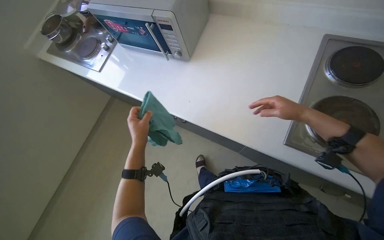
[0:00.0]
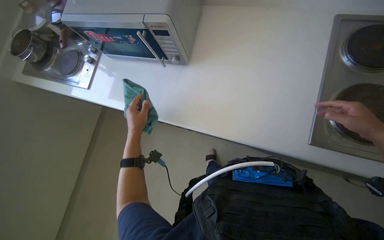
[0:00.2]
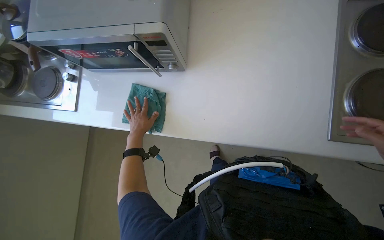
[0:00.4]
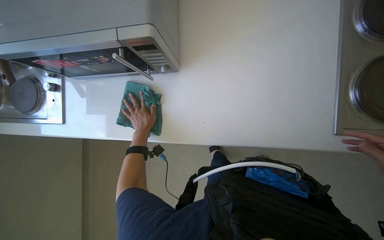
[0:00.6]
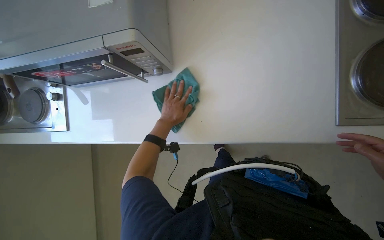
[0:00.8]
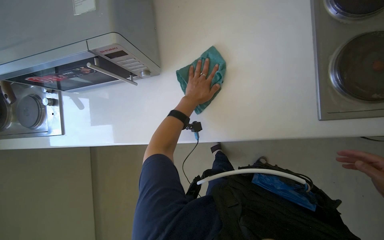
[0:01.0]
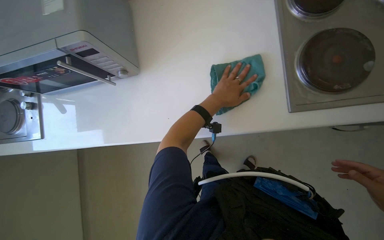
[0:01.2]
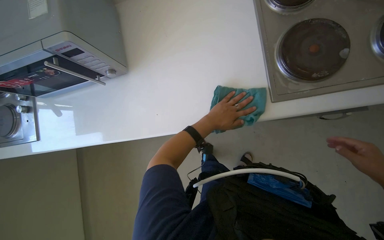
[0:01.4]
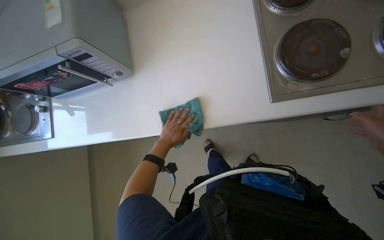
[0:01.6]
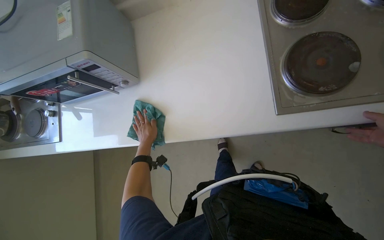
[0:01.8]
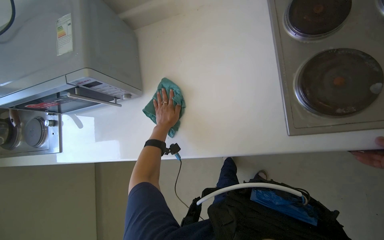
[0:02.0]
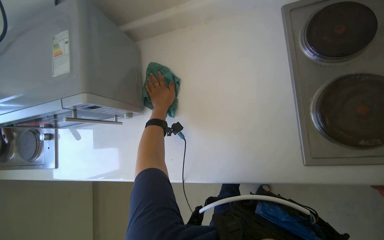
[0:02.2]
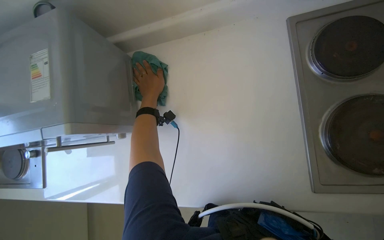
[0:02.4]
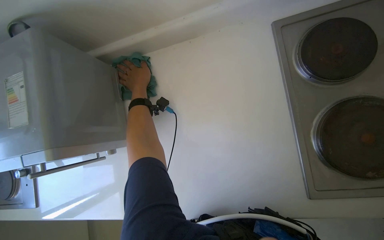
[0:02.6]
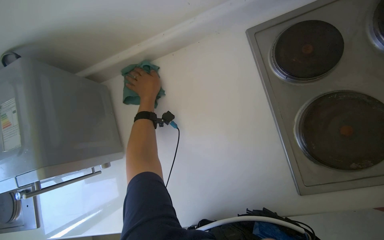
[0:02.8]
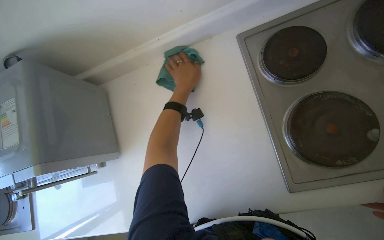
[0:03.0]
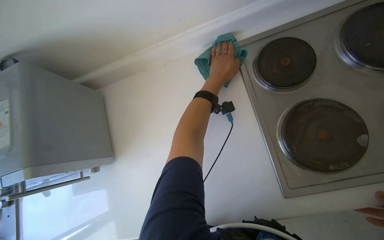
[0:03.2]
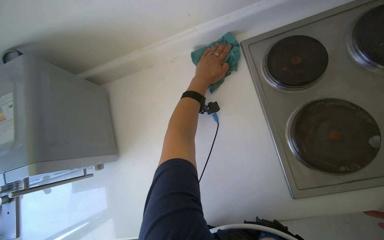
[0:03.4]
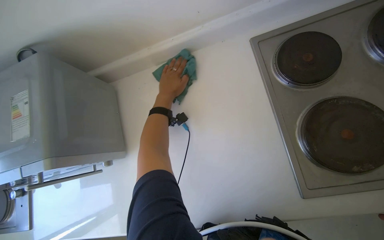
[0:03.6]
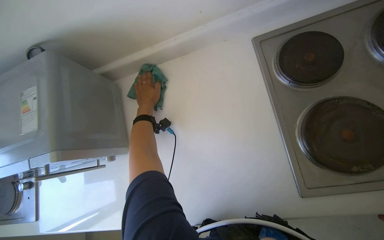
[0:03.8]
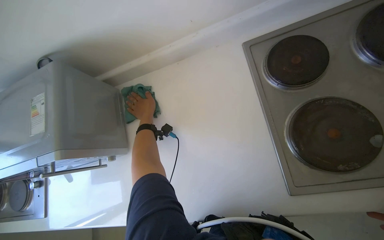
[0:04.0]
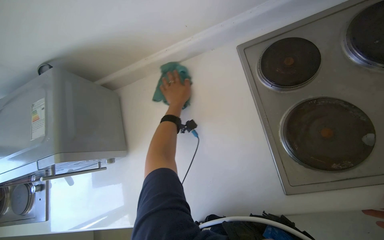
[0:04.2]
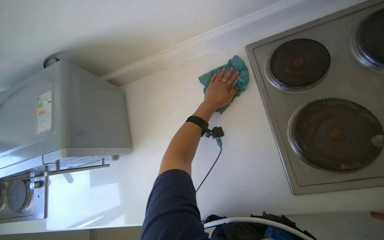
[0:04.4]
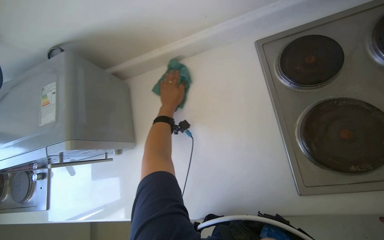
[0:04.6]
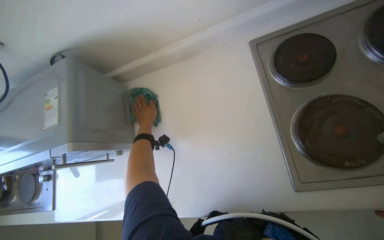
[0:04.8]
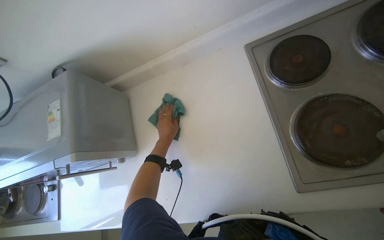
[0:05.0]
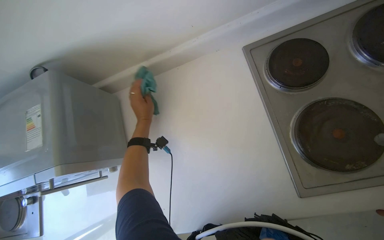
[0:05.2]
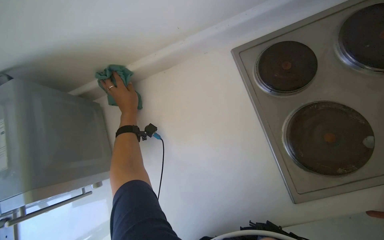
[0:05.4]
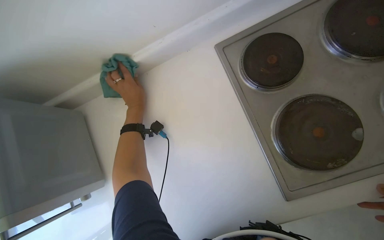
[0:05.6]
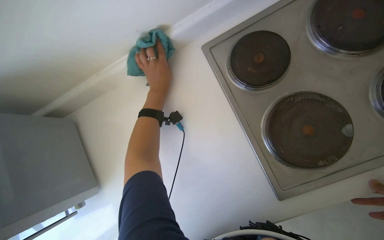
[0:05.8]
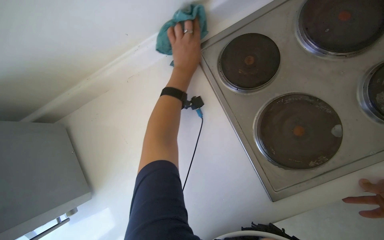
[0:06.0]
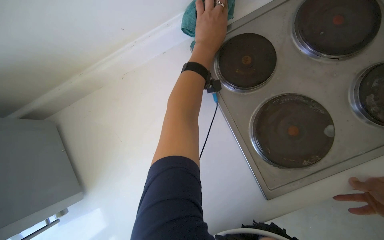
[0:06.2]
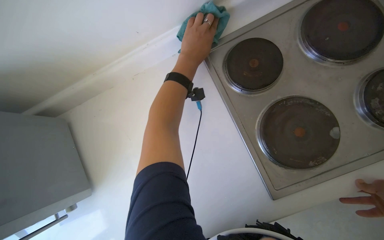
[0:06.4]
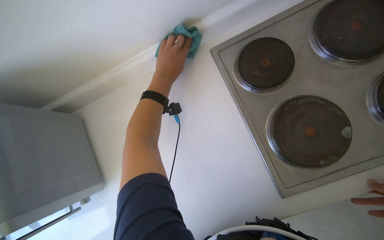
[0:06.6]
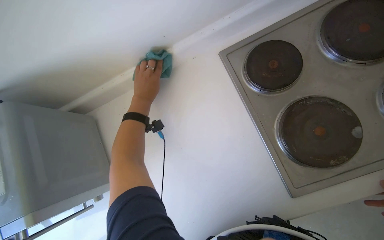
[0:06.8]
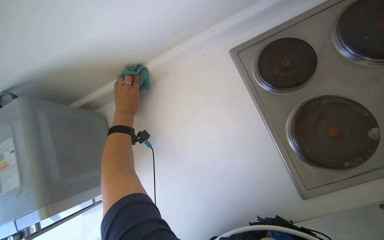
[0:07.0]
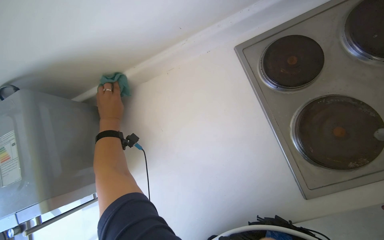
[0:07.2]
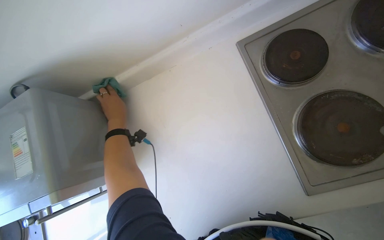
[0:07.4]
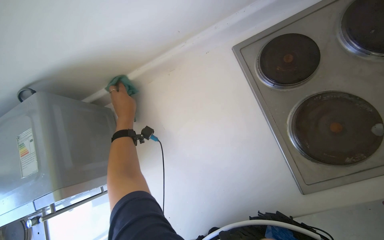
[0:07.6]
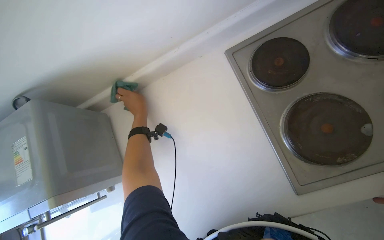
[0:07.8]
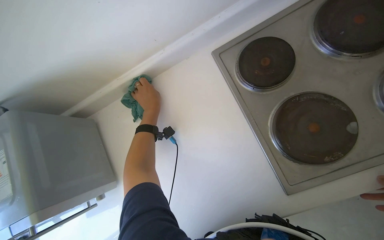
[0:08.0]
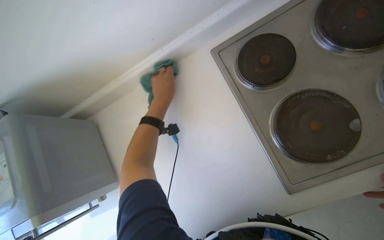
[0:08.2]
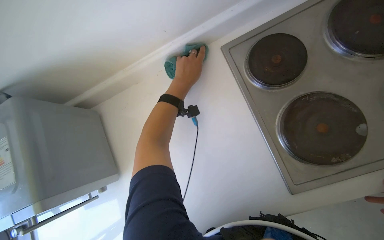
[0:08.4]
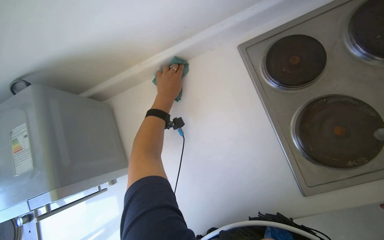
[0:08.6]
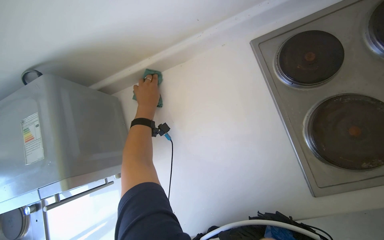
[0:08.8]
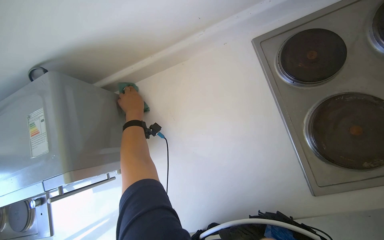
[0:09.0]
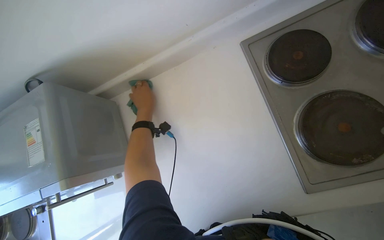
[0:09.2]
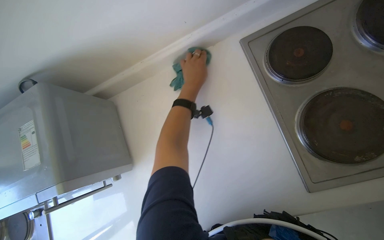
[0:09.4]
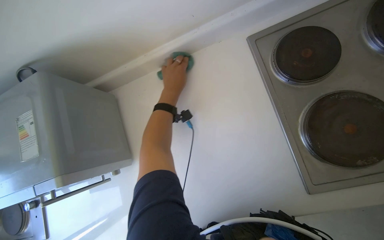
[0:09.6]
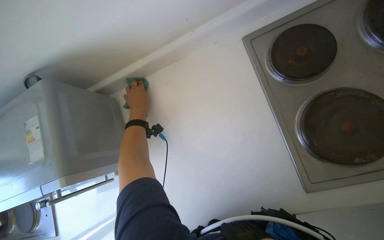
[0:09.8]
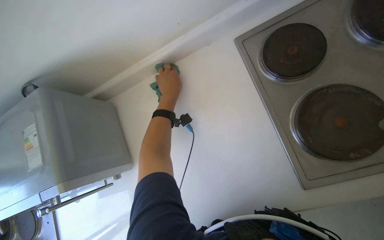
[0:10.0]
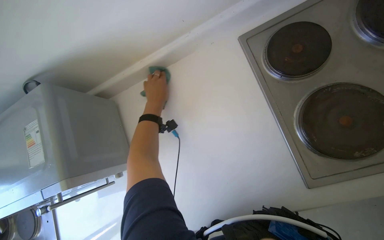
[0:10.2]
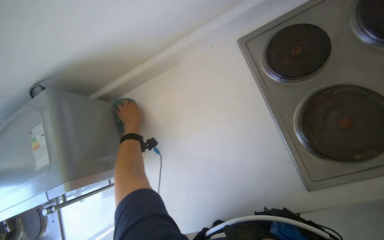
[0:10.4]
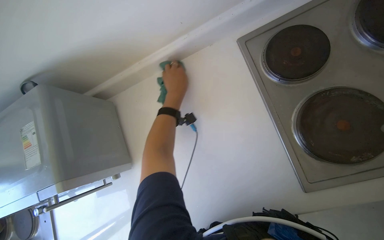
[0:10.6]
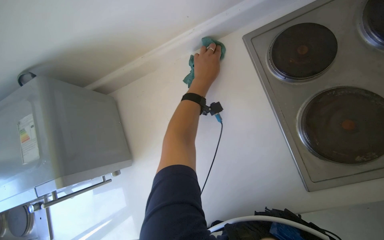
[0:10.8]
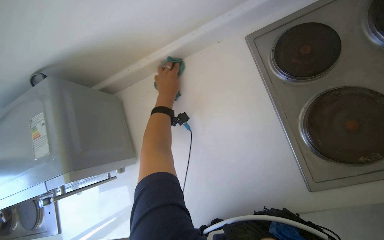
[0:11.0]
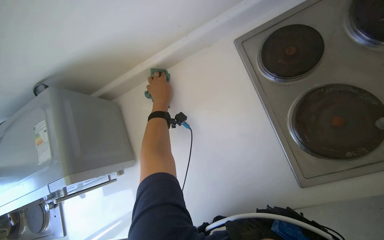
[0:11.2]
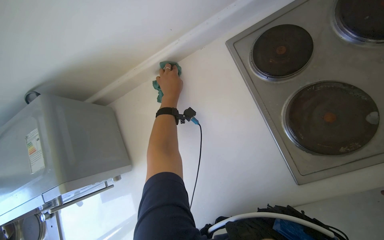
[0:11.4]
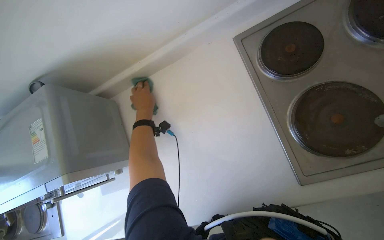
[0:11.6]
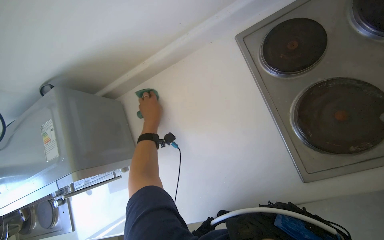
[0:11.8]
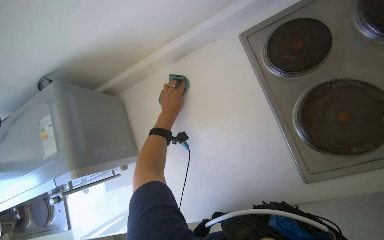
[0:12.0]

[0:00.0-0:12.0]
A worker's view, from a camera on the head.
Job: cleaning kitchen.
The whole recording: Wiping kitchen surfaces and stove. The worker wipes the kitchen counter, wall, and stove top with a green cloth.
0:00.0 to 0:01.6: The scene turns roughly 30 degrees counterclockwise in the picture.
0:01.6 to 0:03.0: The left hand is displaced up the picture by about 50 cm.
0:03.0 to 0:04.4: The left hand moves left and right over some 20 cm, changing direction 2 times.
0:04.4 to 0:06.0: The left hand is displaced up the picture by about 15 cm, and goes to the left and returns, approximately 25 cm each way.
0:06.0 to 0:07.6: The left hand goes approximately 35 cm to the left and down the picture.
0:07.6 to 0:09.0: The left hand travels to the right and back again, some 20 cm each way.
0:09.0 to 0:10.4: The left hand moves left and right over about 20 cm, changing direction 3 times.
0:10.4 to 0:12.0: The left hand swings left and right, some 25 cm each way, with 2 reversals.

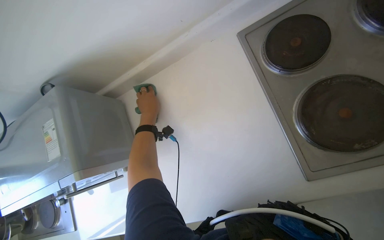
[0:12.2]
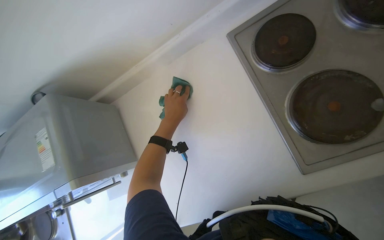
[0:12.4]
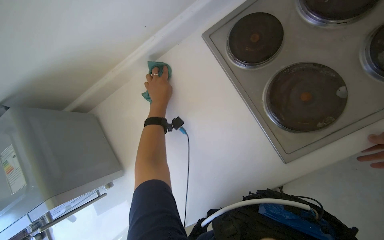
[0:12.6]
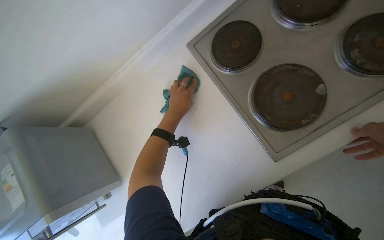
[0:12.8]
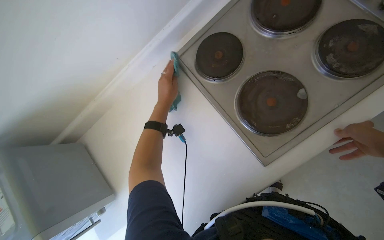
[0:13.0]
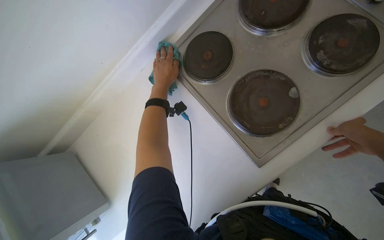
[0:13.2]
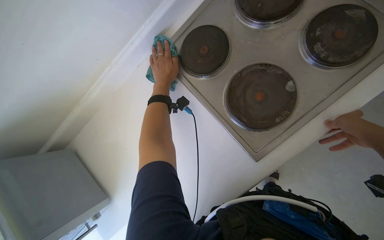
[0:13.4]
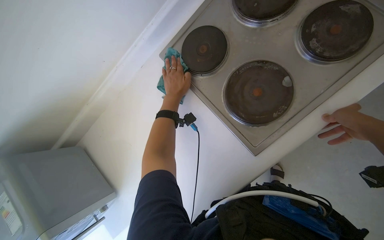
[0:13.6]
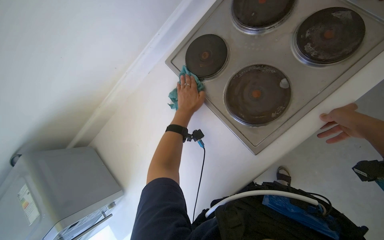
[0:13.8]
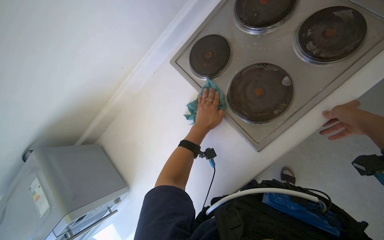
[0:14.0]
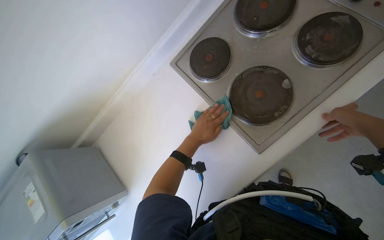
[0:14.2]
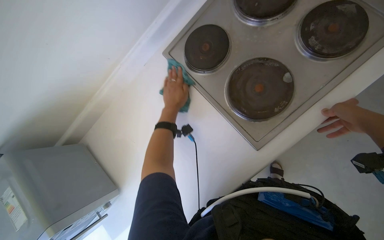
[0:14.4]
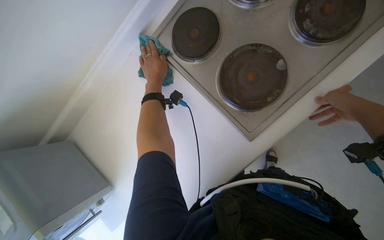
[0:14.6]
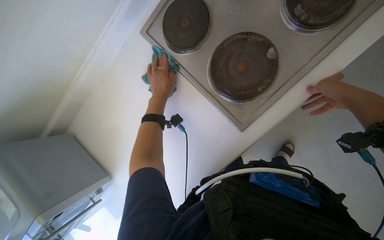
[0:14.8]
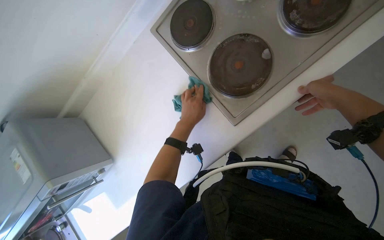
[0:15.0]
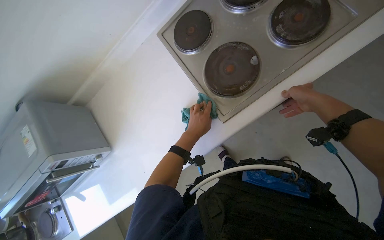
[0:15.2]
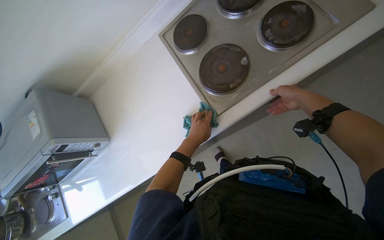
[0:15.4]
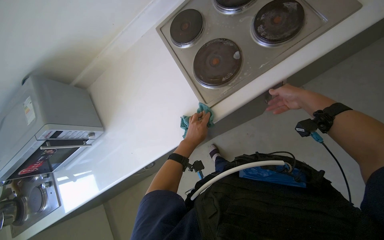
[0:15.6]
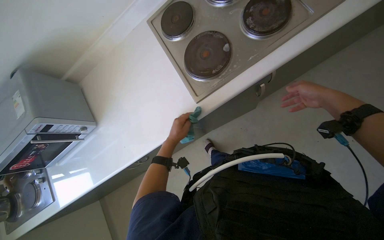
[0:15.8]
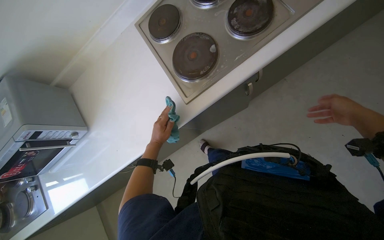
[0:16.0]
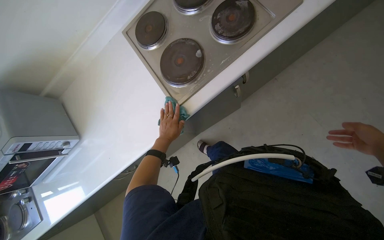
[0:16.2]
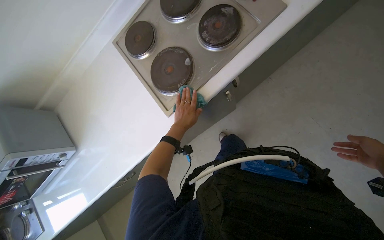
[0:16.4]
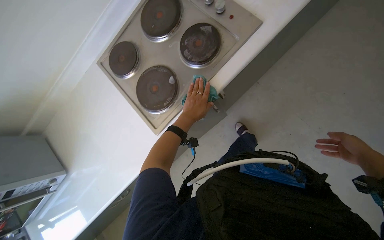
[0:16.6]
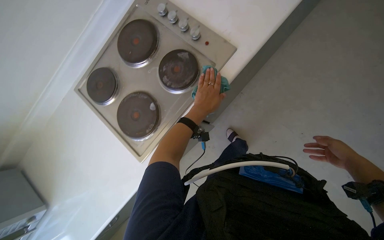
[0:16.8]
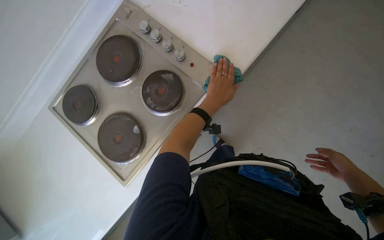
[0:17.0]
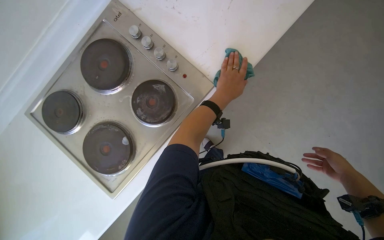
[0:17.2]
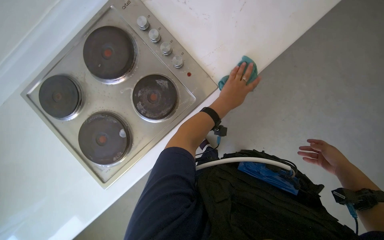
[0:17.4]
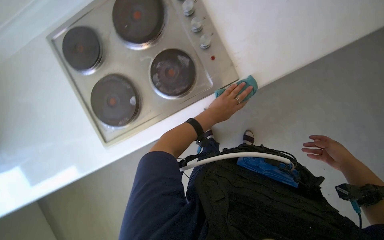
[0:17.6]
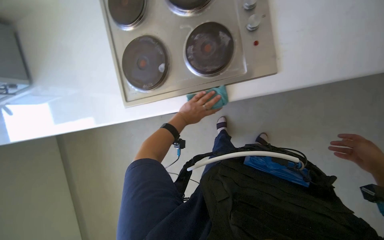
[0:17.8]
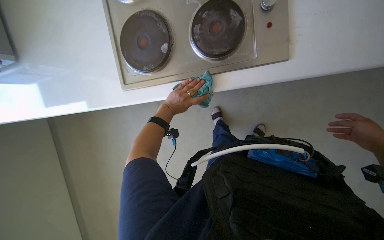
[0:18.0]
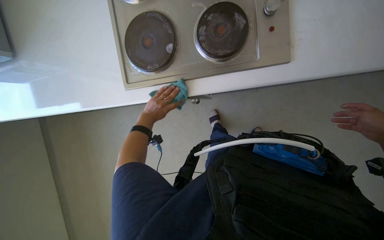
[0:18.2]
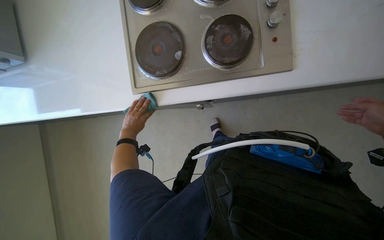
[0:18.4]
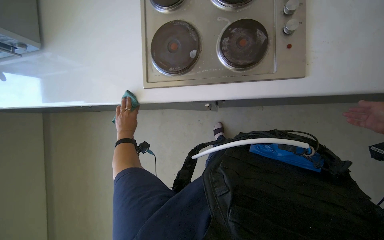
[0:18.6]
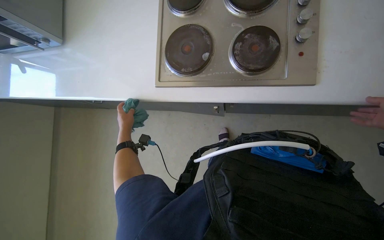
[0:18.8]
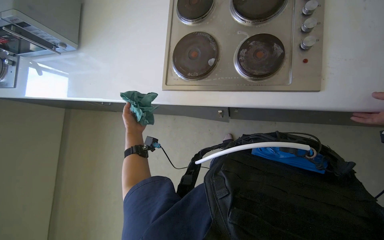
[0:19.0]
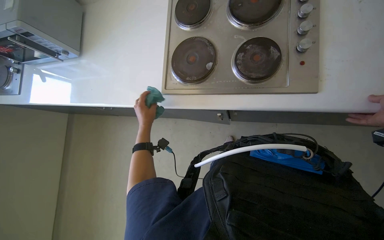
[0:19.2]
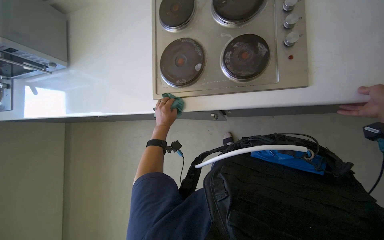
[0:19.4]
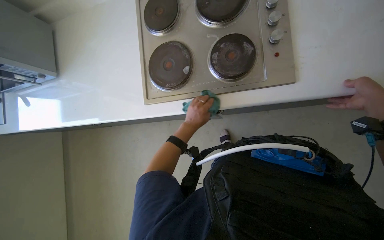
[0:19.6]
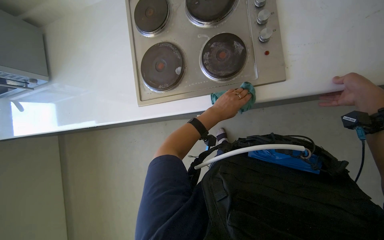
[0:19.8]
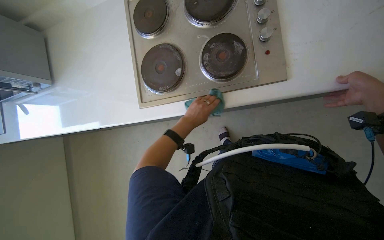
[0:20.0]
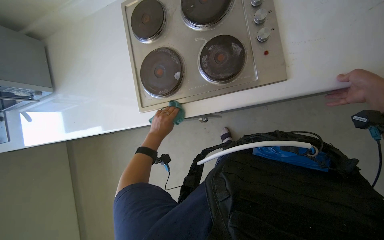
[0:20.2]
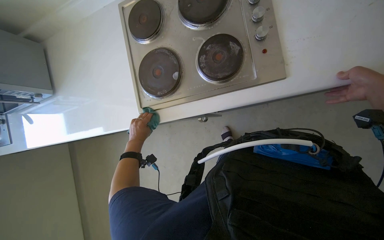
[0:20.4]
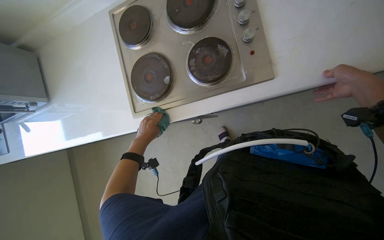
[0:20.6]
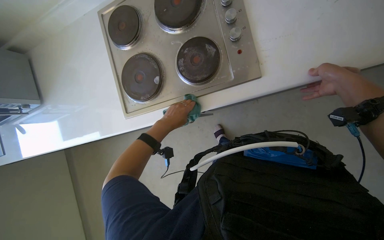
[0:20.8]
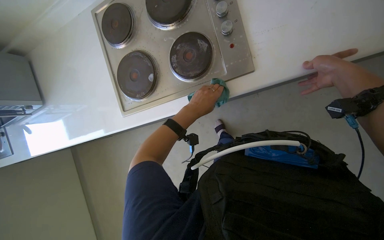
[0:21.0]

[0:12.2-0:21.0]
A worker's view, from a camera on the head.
Job: cleaning kitchen.
The whole recording: Wiping kitchen surfaces and stove. The worker wipes the kitchen counter, wall, and stove top with a green cloth.
0:12.2 to 0:13.6: The left hand heads to the right and up the picture, covering roughly 30 cm.
0:13.6 to 0:15.2: The left hand moves up and down the picture over about 20 cm, changing direction 2 times.
0:16.6 to 0:18.0: The view tilts roughly 15 degrees downward. The scene rotates clockwise by about 35 degrees.
0:18.0 to 0:19.6: The left hand reaches some 25 cm to the left, then returns.
0:19.6 to 0:21.0: The left hand goes left and right, about 30 cm each way, reversing 2 times.
